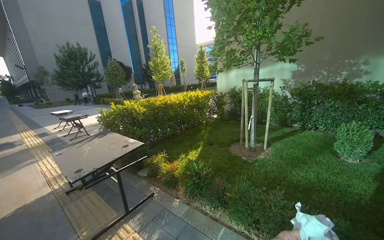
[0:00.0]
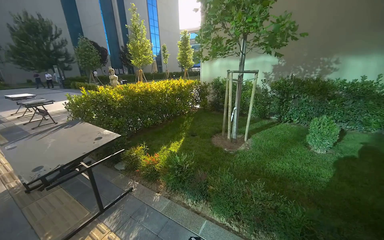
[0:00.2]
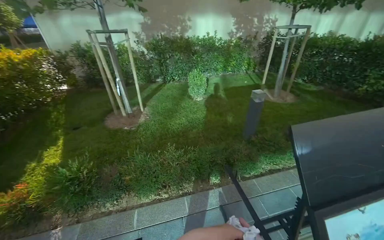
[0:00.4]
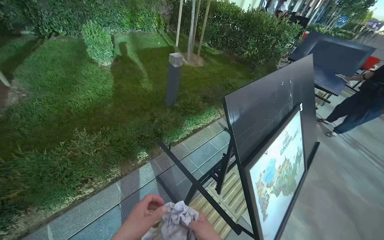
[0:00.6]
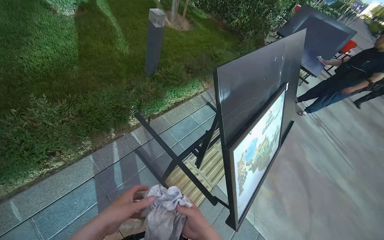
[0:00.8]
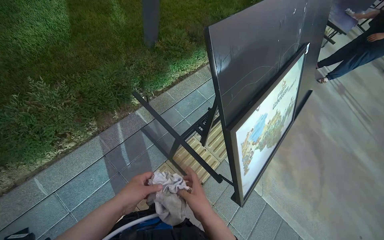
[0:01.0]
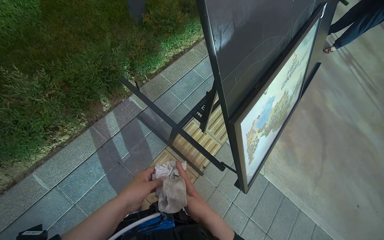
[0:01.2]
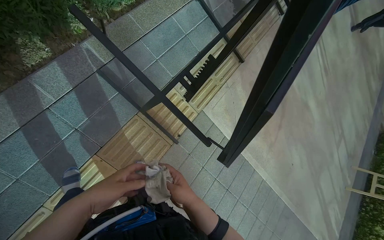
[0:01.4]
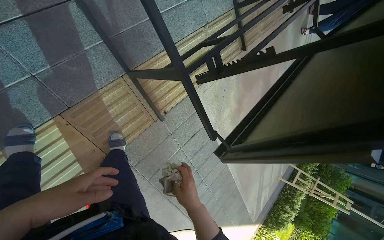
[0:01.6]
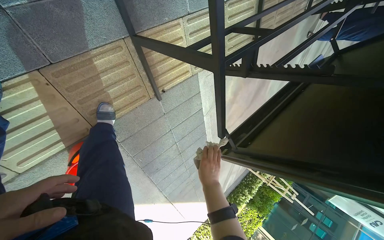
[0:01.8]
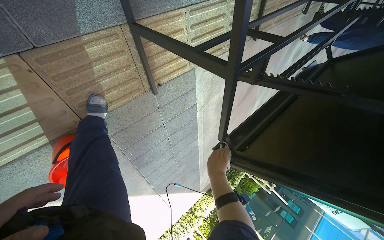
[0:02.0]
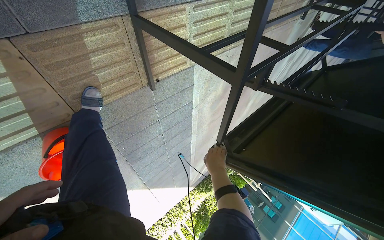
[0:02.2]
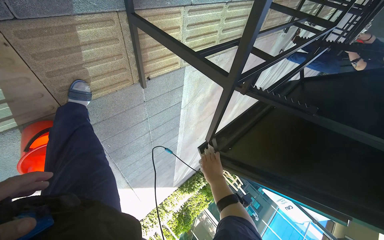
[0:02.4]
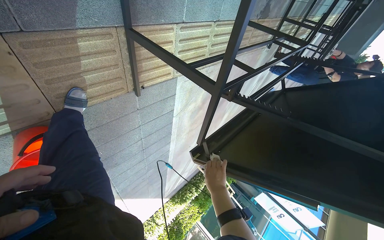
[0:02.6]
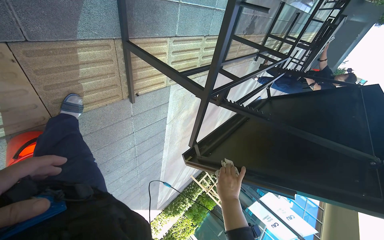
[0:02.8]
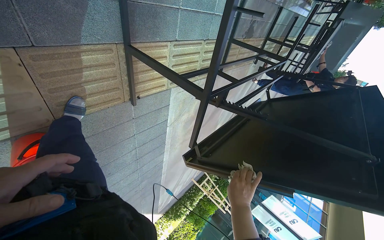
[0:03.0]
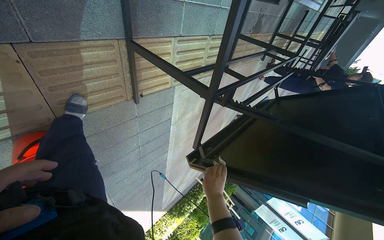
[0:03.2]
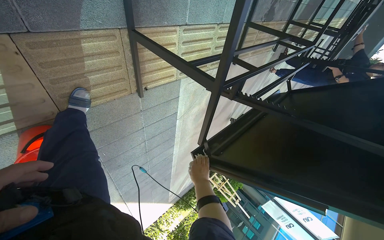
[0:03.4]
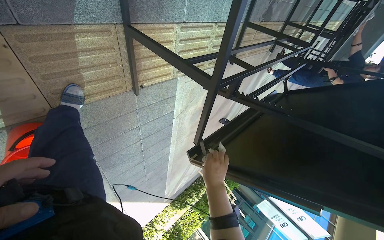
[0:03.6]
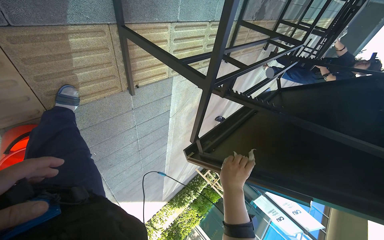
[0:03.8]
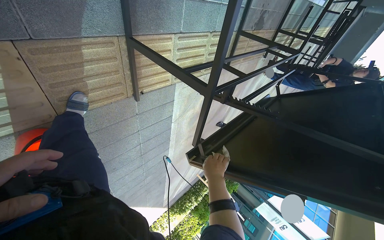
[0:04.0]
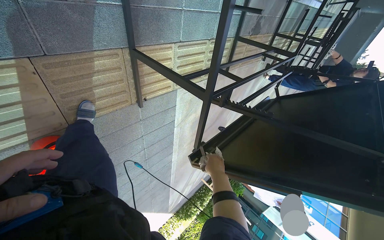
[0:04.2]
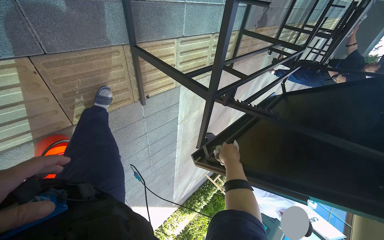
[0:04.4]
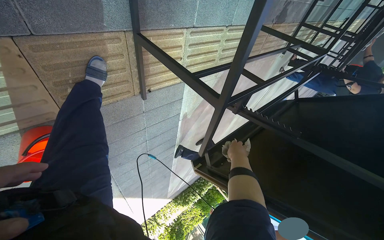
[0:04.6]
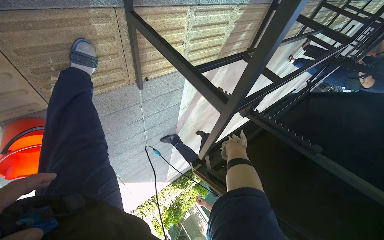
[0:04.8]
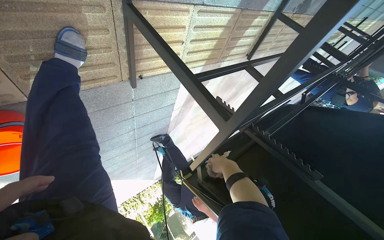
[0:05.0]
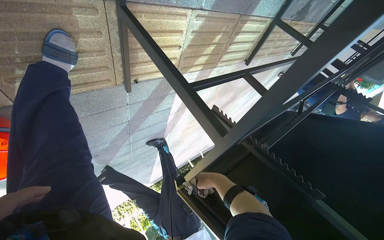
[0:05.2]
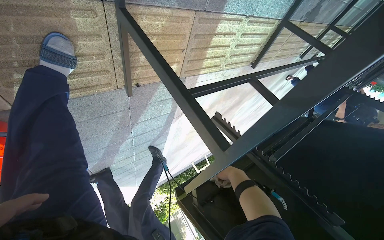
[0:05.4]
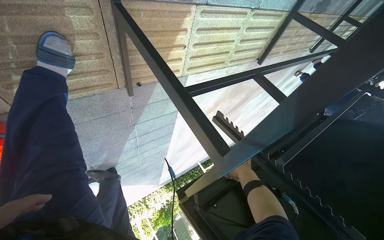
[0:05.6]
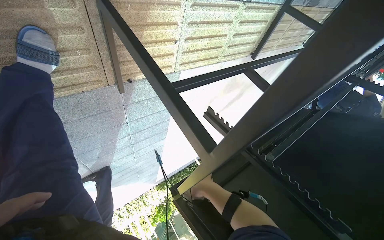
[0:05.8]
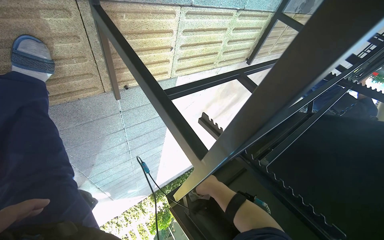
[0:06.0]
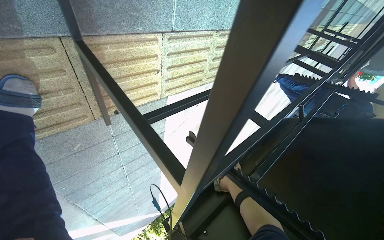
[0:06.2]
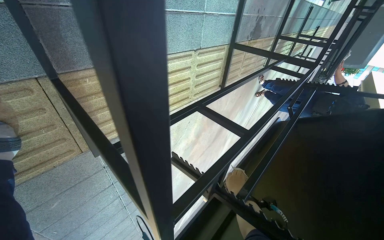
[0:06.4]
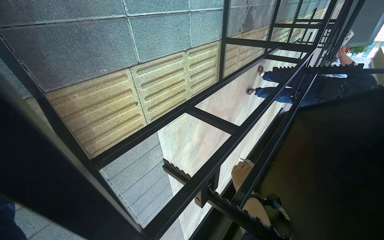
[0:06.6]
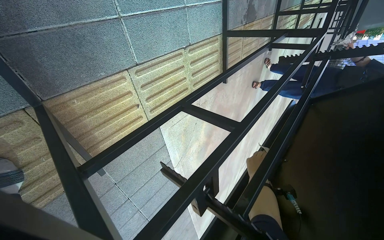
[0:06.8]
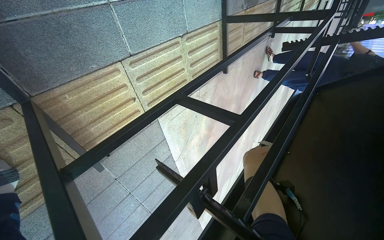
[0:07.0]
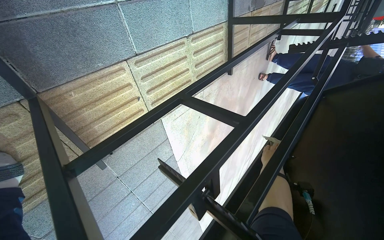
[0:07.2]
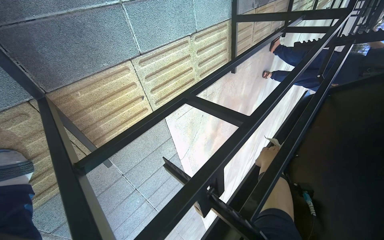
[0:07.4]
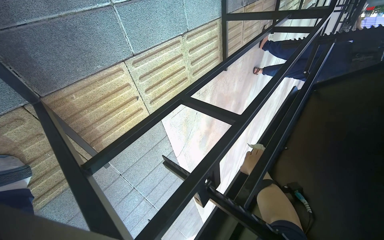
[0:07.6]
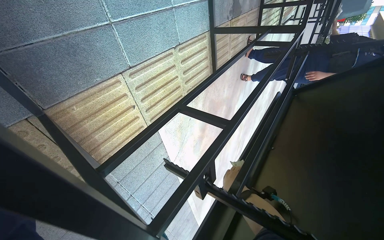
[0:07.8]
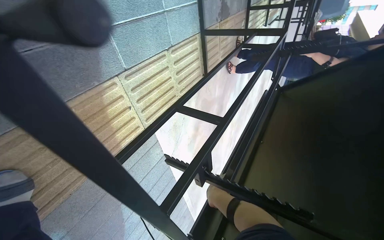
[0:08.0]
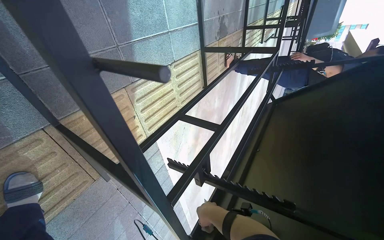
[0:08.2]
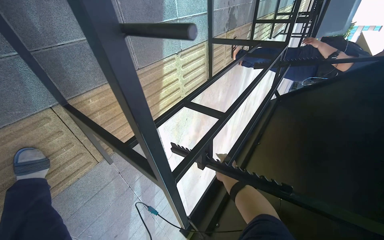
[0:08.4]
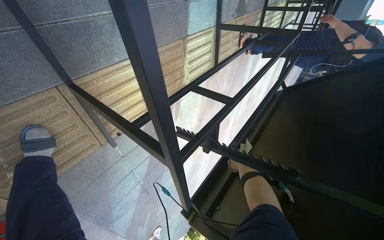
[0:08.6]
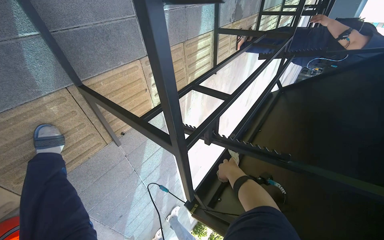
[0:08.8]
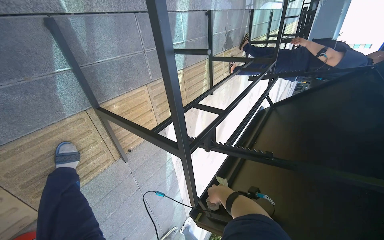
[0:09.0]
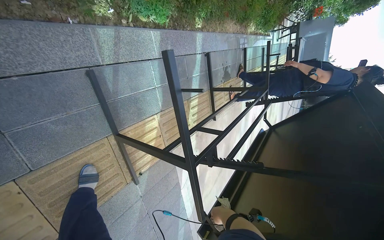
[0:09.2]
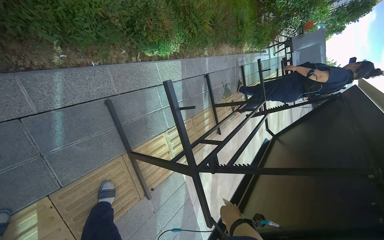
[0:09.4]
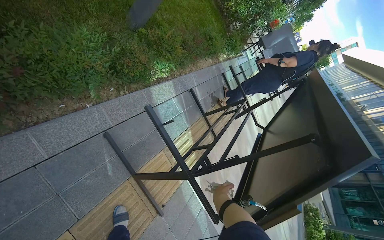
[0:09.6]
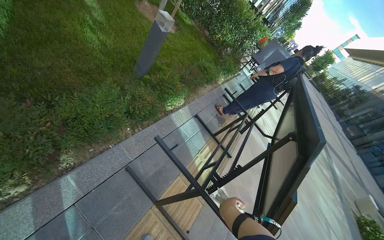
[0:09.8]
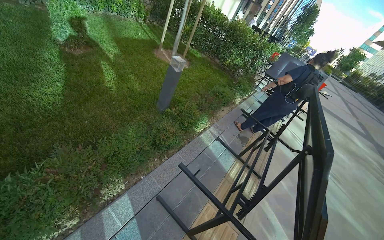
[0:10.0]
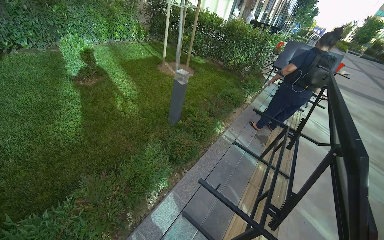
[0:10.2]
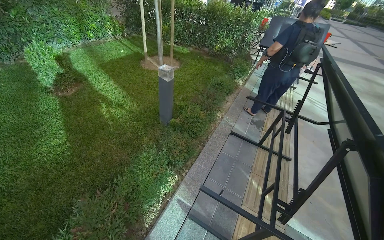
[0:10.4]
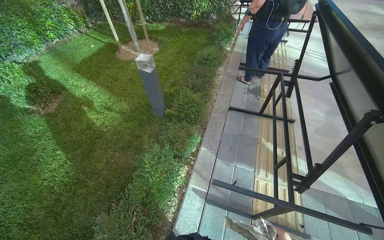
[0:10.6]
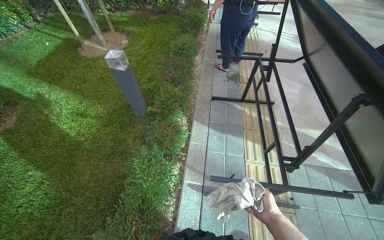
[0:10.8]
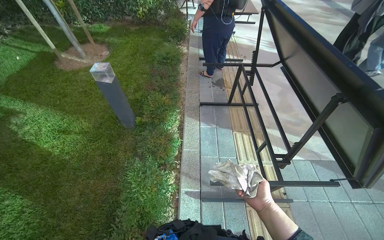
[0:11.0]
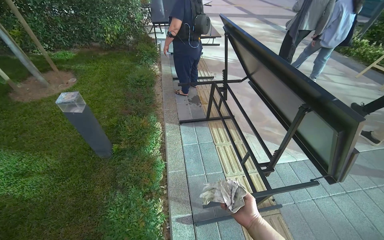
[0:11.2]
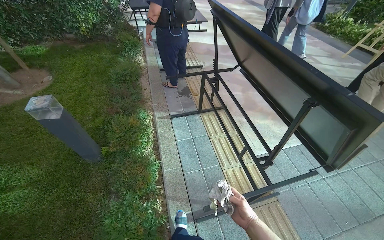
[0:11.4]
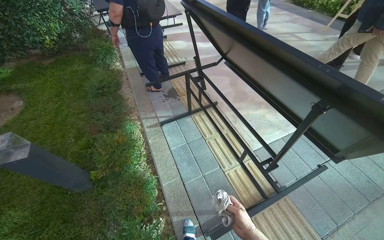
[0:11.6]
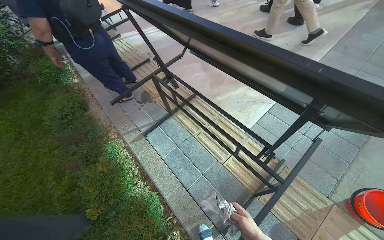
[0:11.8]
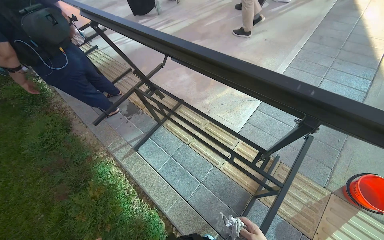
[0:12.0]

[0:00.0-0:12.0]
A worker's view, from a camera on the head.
Job: wiping surfaces.
The whole recording: Wiping table frame. The worker wipes the metal frame of the table with a cloth.
1.6 to 3.0 s: The camera is aimed some 25 degrees further to the right.
3.0 to 4.4 s: The right hand moves nearer and farther over about 15 cm, changing direction 2 times.
6.0 to 7.6 s: The scene turns some 25 degrees counterclockwise in the picture.
7.6 to 9.0 s: The right hand swings nearer and farther, approximately 20 cm each way, with 2 reversals.
9.0 to 10.4 s: The head travels roughly 60 cm. The camera is aimed about 25 degrees further to the left. The view tilts roughly 40 degrees upward. The scene turns roughly 60 degrees counterclockwise in the picture.
10.4 to 12.0 s: The wearer moves some 60 cm. The head turns to the right by approximately 80 degrees. The camera pitches downward, by about 15 degrees.

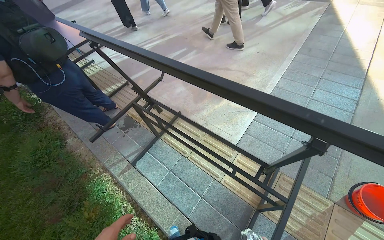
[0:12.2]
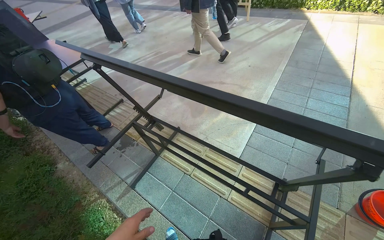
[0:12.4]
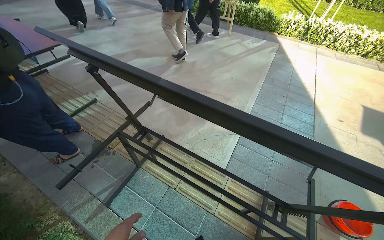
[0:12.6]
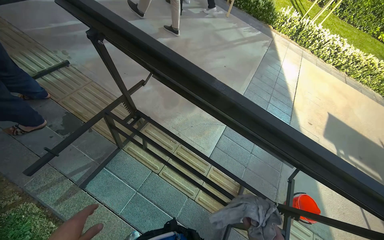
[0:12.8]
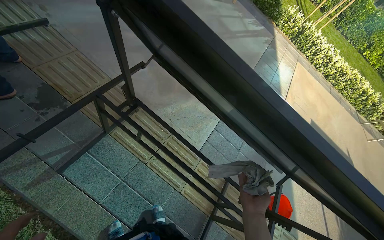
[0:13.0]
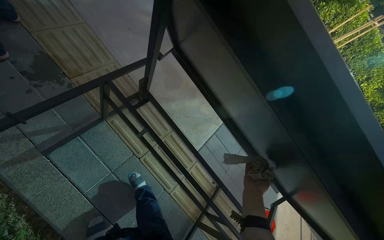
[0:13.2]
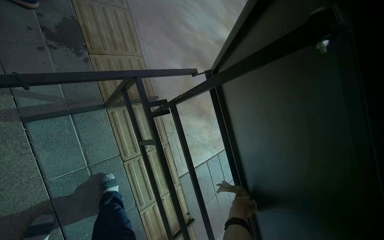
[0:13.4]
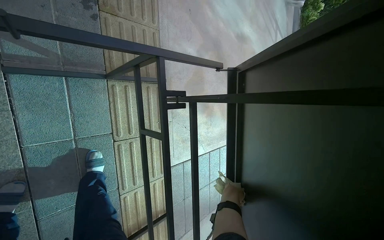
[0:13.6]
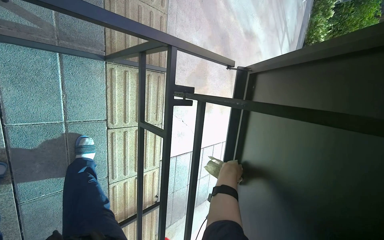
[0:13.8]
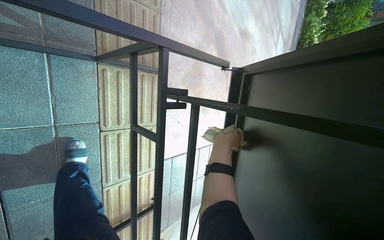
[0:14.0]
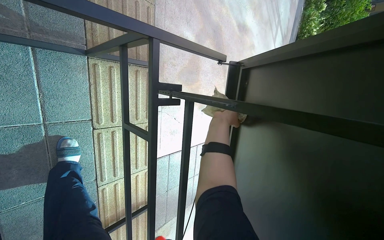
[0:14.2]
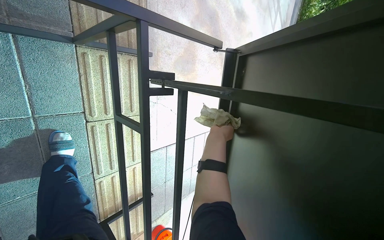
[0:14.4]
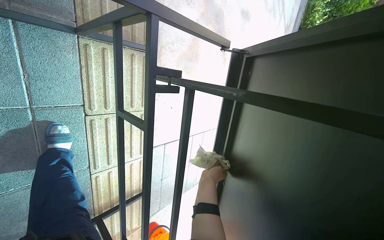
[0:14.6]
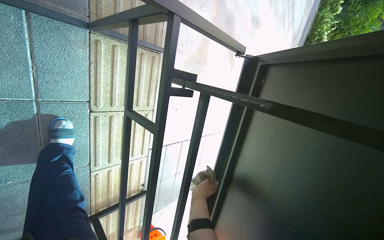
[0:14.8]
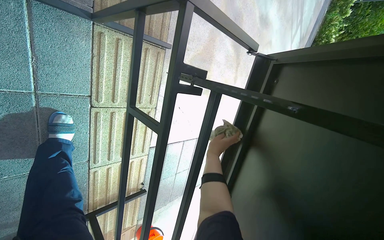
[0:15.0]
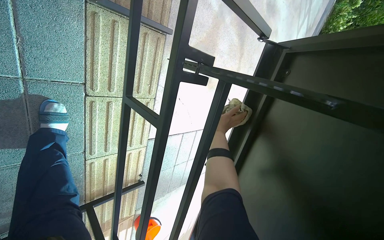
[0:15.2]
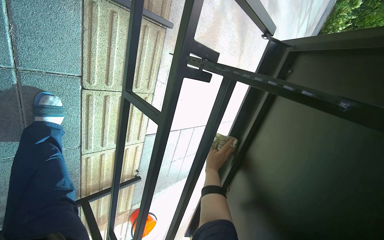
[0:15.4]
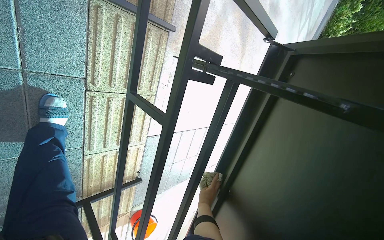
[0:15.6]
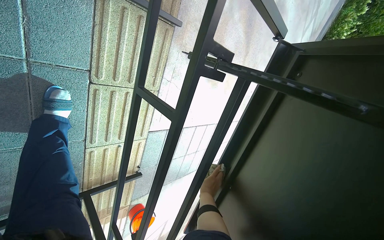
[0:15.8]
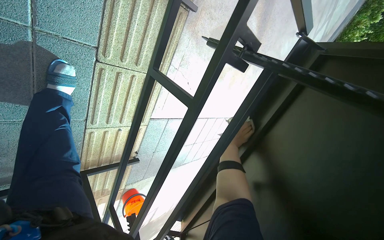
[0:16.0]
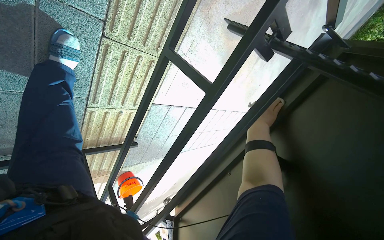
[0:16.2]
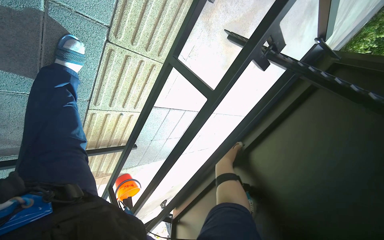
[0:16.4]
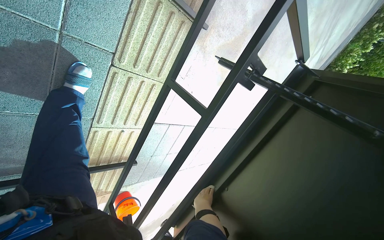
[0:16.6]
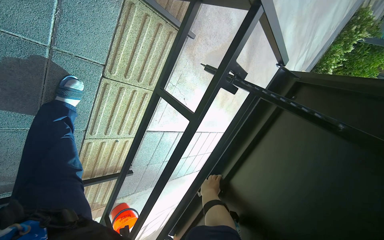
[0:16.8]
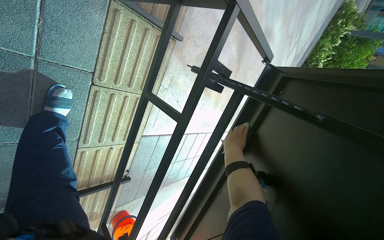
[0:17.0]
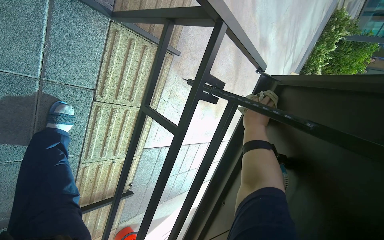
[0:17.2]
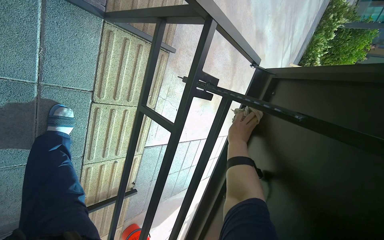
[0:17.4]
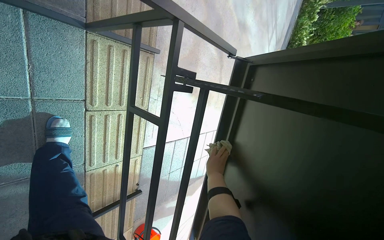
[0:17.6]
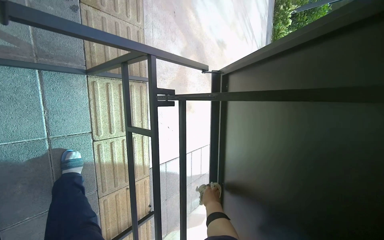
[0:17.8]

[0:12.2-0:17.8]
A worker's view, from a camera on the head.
Job: wiping surfaces.
The whole recording: Wiping table frame. The worker wipes the metal frame of the table with a cloth.
12.2 to 13.6 s: The camera is carried some 90 cm. The camera sweeps to the right, by some 40 degrees. Everything in view rotates about 60 degrees clockwise.
13.6 to 15.0 s: The right hand moves up and down the picture over about 25 cm, changing direction 2 times.
15.0 to 16.4 s: The right hand swings up and down the picture, roughly 35 cm each way, with 3 reversals.
16.4 to 17.8 s: The view tips upward by some 20 degrees. The scene turns some 30 degrees counterclockwise in the picture. The right hand goes up and down the picture, roughly 30 cm each way, reversing 2 times.

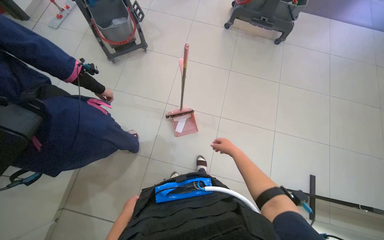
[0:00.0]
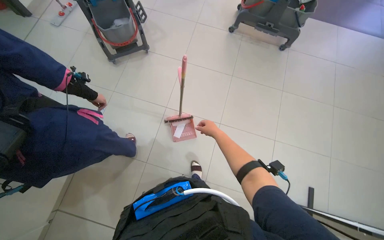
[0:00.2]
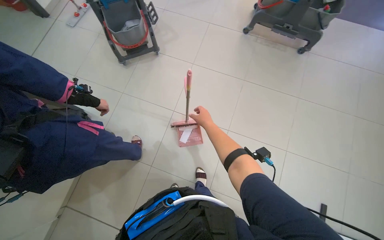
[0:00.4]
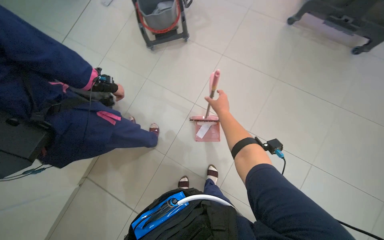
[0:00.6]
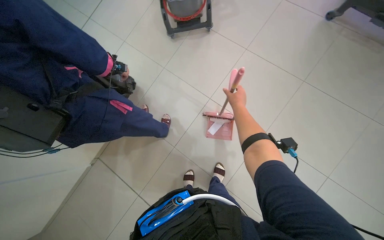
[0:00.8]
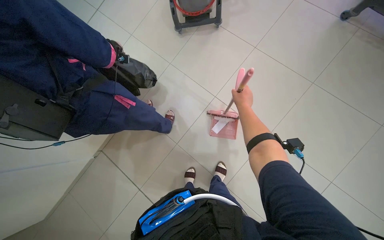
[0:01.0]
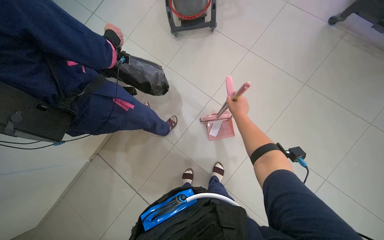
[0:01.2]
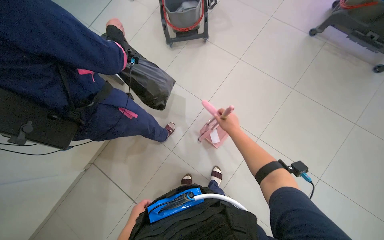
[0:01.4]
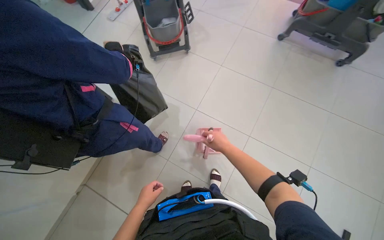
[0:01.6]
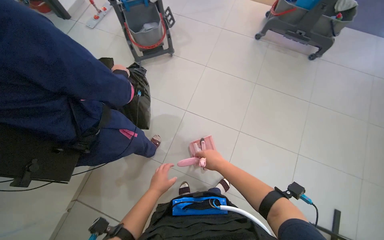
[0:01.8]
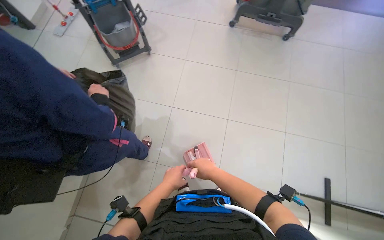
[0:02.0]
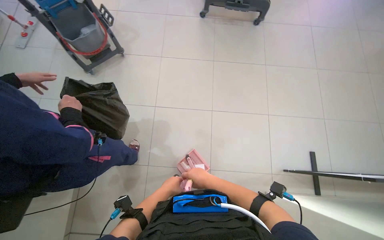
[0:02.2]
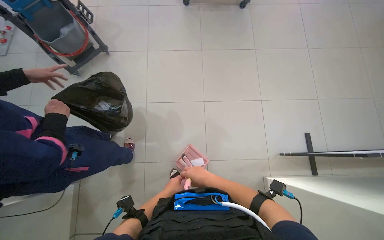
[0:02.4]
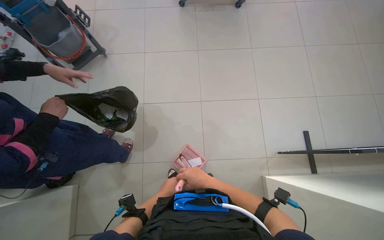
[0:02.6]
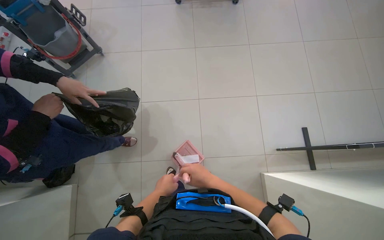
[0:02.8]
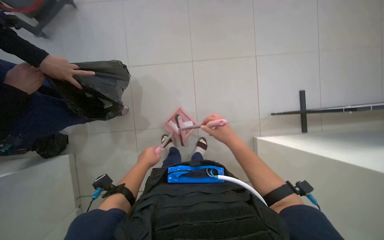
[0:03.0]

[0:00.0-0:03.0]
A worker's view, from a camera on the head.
Job: sweeping floor.
The whole recording: Sweeping and collecting debris. The worker sweeps debris into a dustpan and collects it in a trash bag.
1.6 to 3.0 s: The head rotates approximately 35 degrees to the right. The camera pitches downward, by some 20 degrees.
